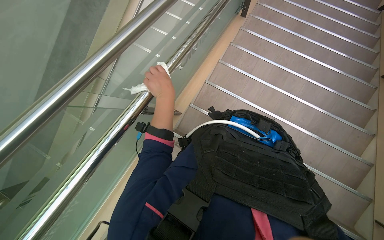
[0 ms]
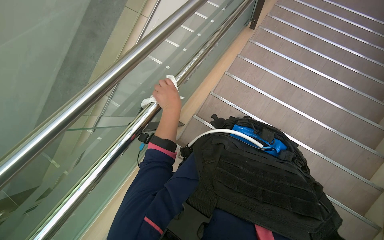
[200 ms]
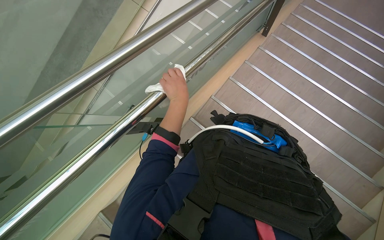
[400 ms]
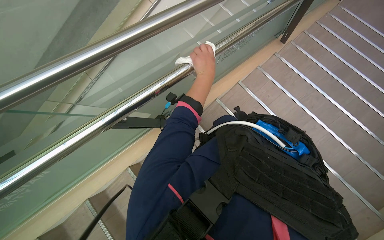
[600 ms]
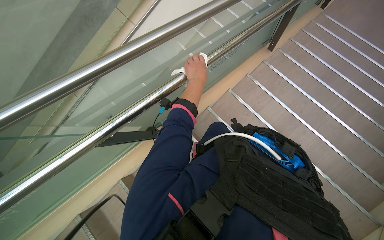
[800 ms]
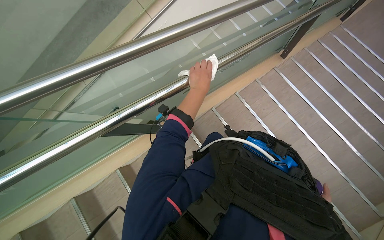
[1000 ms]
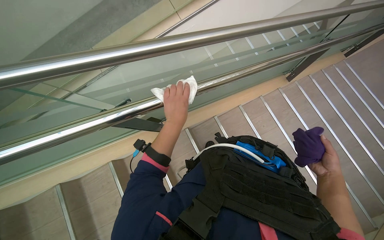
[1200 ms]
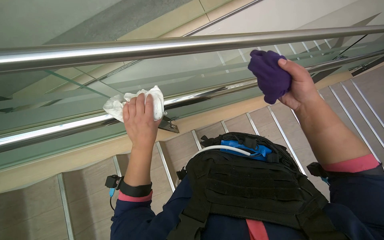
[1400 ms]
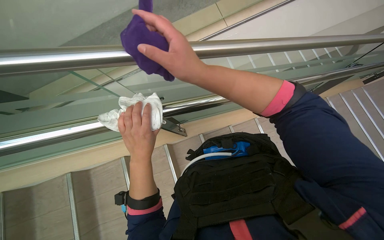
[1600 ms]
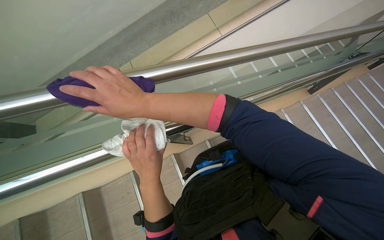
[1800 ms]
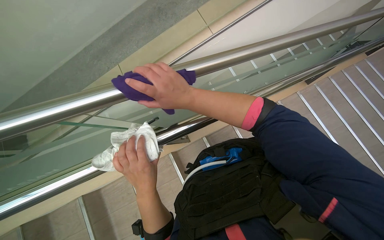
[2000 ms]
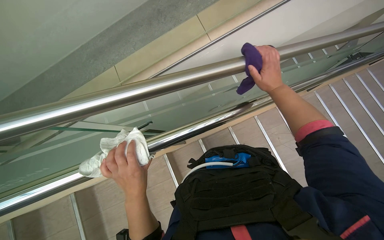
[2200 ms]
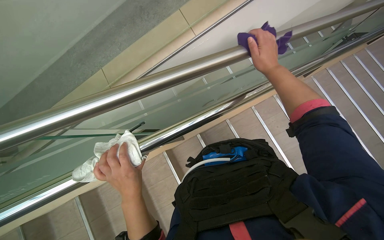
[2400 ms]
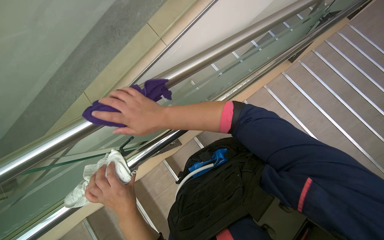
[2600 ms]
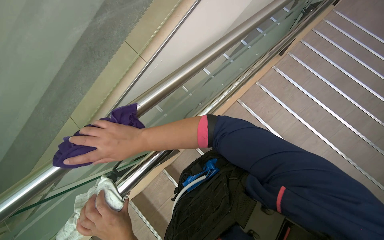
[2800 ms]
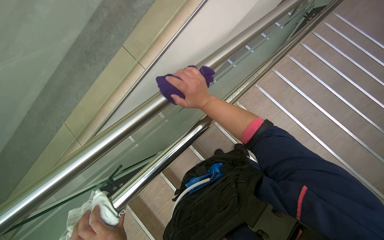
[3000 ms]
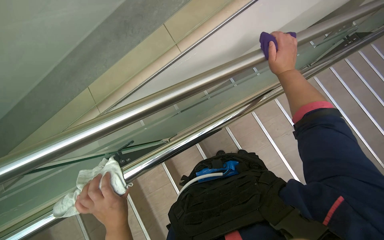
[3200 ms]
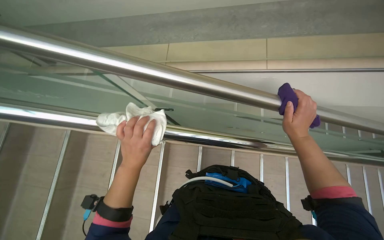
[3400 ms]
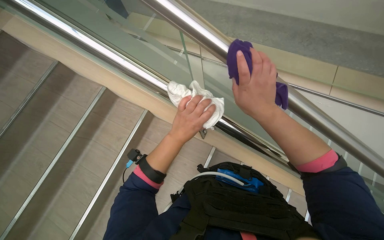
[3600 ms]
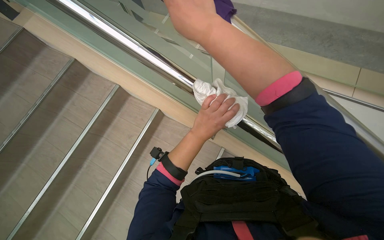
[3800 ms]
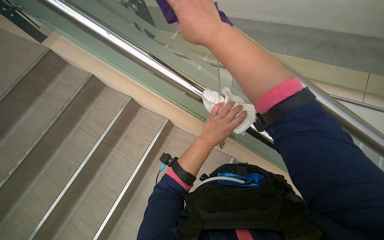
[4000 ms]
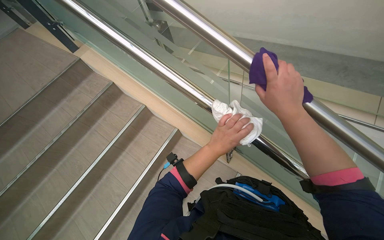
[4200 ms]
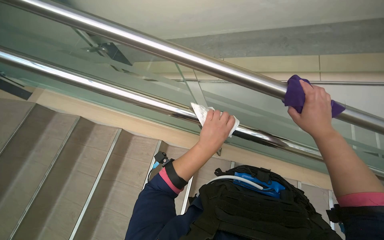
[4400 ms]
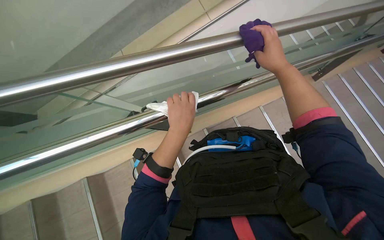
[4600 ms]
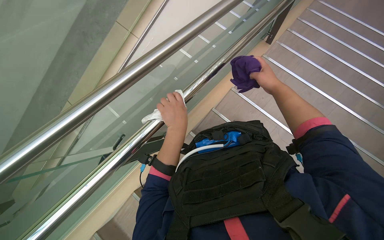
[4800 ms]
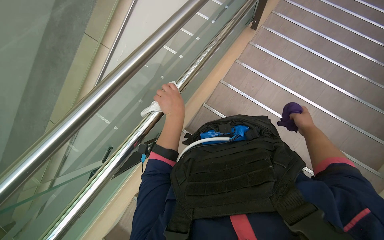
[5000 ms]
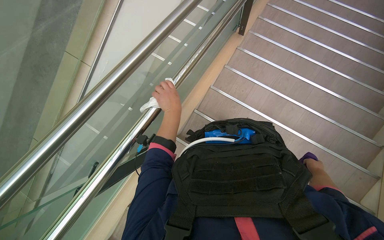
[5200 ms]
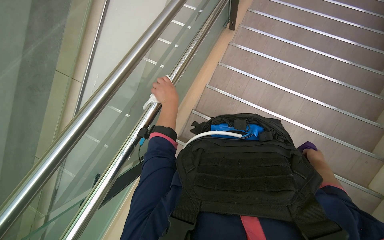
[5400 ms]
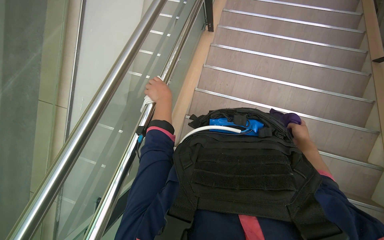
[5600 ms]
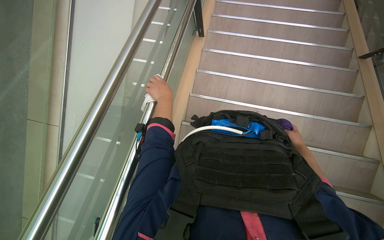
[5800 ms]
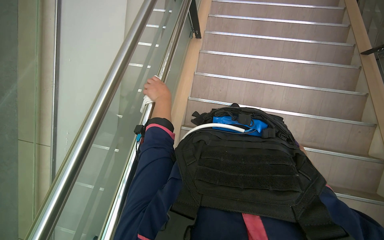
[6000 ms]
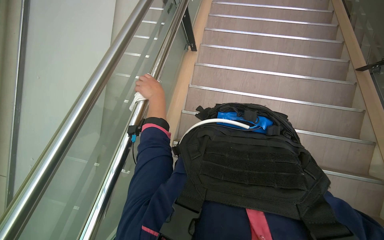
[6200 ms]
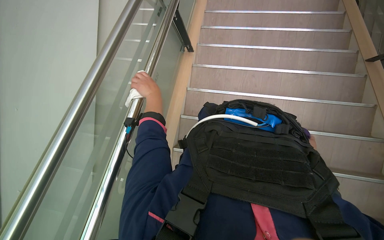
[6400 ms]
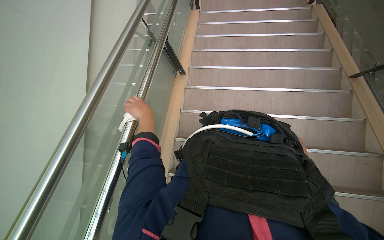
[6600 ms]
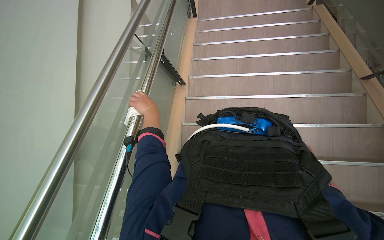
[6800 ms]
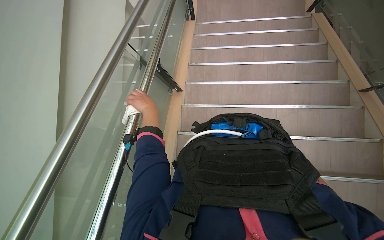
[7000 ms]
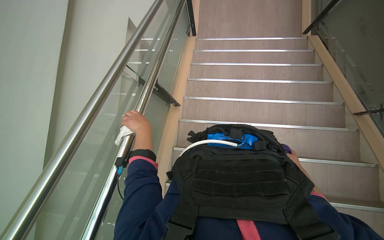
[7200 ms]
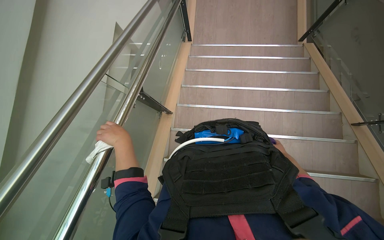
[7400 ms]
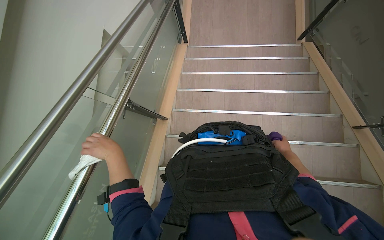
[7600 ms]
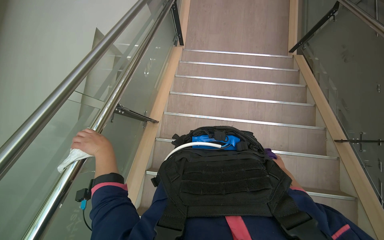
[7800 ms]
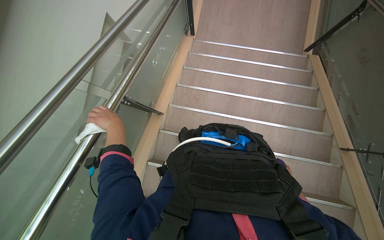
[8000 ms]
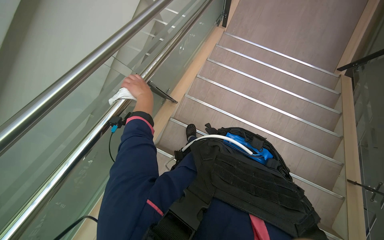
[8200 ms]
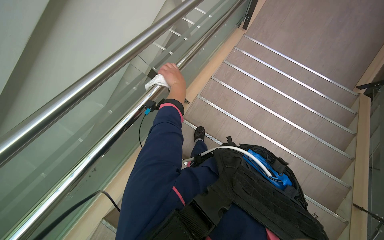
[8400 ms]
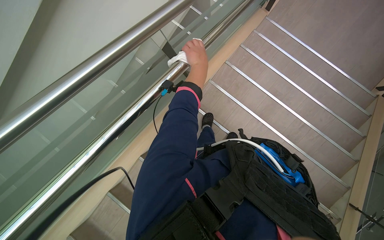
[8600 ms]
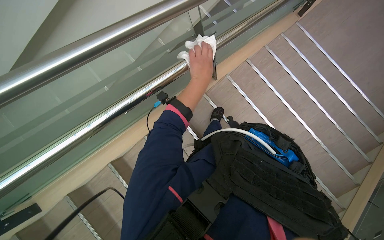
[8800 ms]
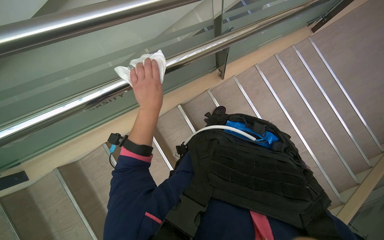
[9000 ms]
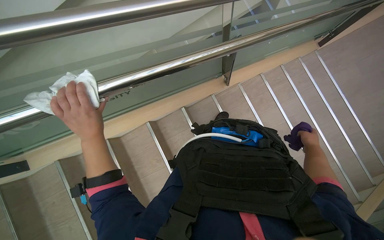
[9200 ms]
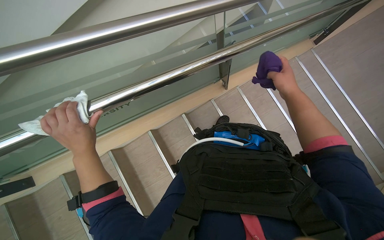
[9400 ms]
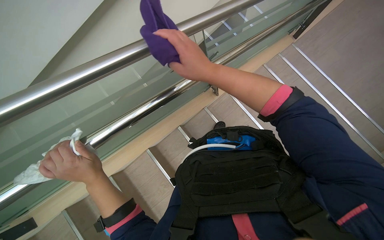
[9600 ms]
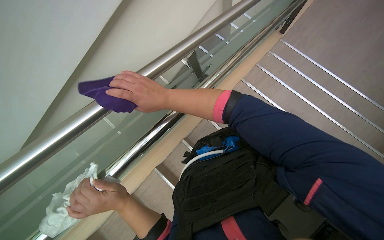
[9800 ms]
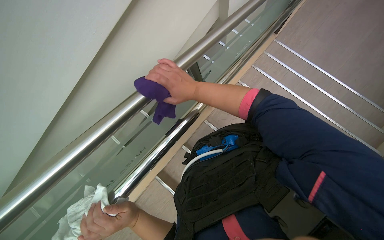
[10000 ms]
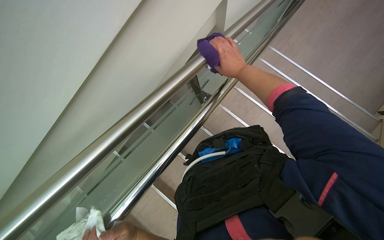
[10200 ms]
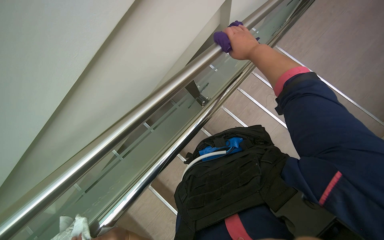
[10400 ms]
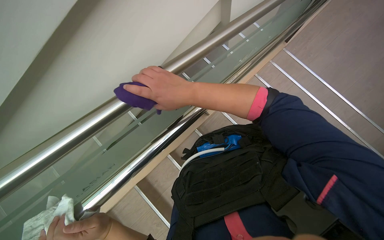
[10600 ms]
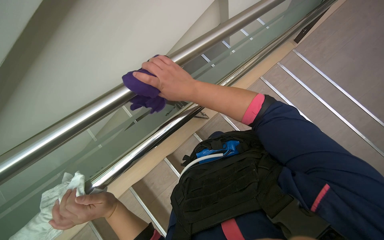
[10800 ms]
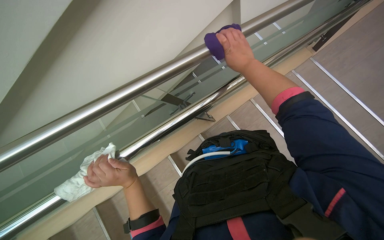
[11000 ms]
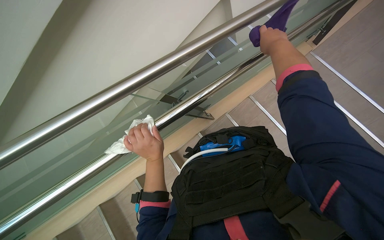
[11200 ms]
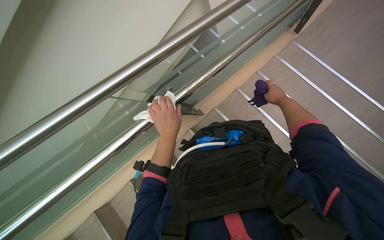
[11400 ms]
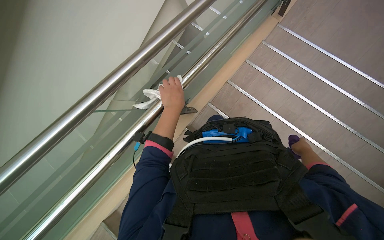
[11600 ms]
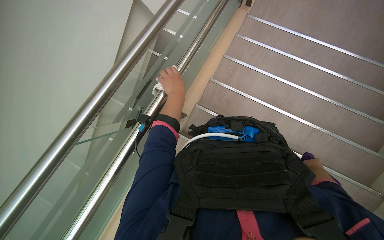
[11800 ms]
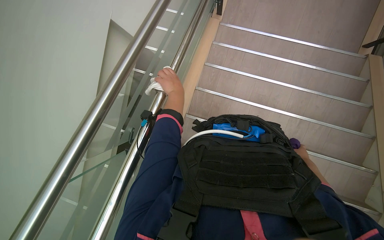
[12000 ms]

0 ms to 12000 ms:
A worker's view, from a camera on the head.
Job: wiping surfaces.
The whole recording: Wiping metal and glass railings. The worker wipes metal and glass railings with a white and purple cloth.
0 ms to 1600 ms: The scene turns roughly 35 degrees clockwise in the picture. The left hand moves down the picture and nearer to the camera, some 40 cm.
1600 ms to 3000 ms: The scene turns about 25 degrees counterclockwise in the picture.
3000 ms to 4400 ms: The scene rotates clockwise by approximately 30 degrees.
4400 ms to 6000 ms: The scene rotates counterclockwise by approximately 25 degrees. The left hand heads up the picture, farther from the camera and to the left, covering about 25 cm.
6000 ms to 7600 ms: The wearer looks about 25 degrees further upward.
7600 ms to 9000 ms: The camera pitches downward, by about 15 degrees. Everything in view rotates roughly 55 degrees clockwise.
9000 ms to 10400 ms: The view tips upward by roughly 15 degrees.
10400 ms to 12000 ms: The scene turns approximately 30 degrees counterclockwise in the picture.

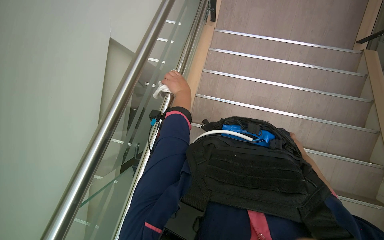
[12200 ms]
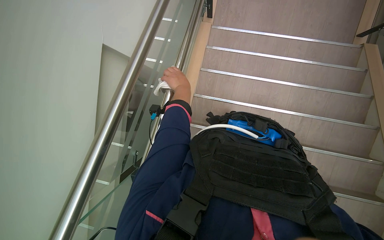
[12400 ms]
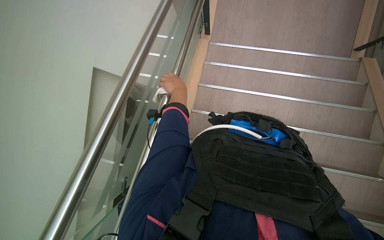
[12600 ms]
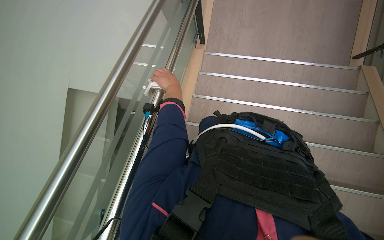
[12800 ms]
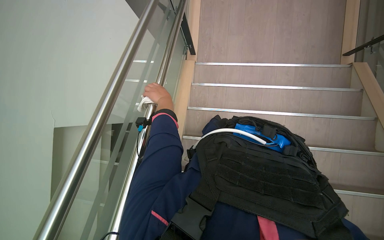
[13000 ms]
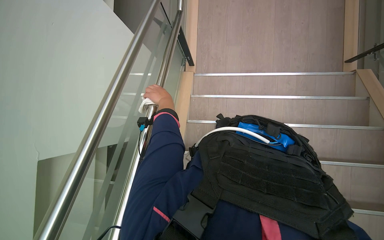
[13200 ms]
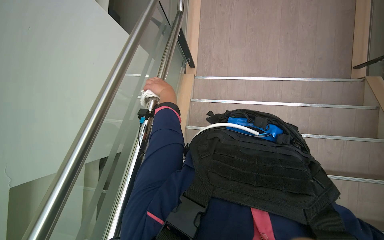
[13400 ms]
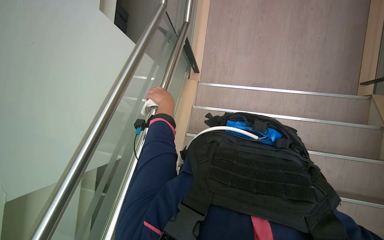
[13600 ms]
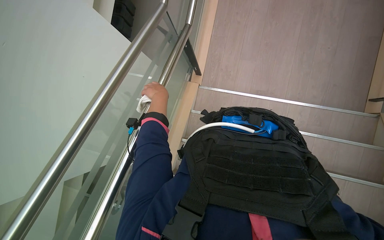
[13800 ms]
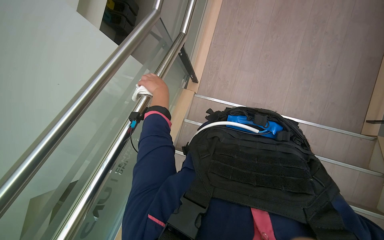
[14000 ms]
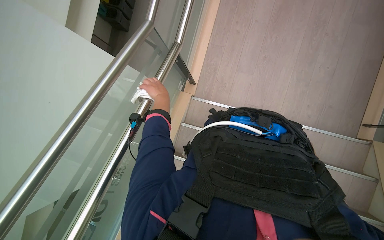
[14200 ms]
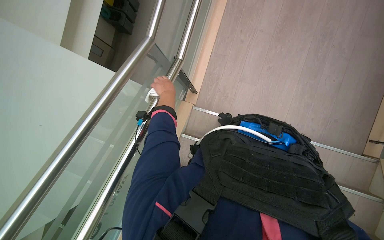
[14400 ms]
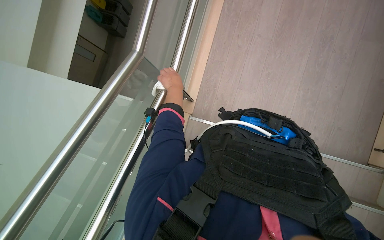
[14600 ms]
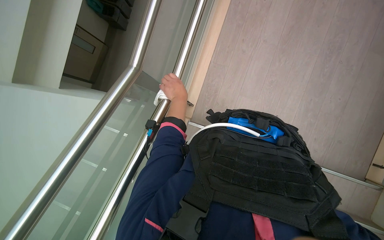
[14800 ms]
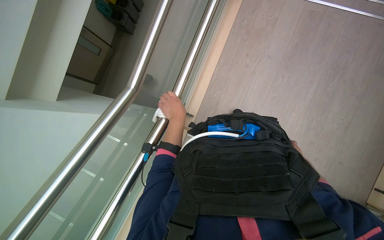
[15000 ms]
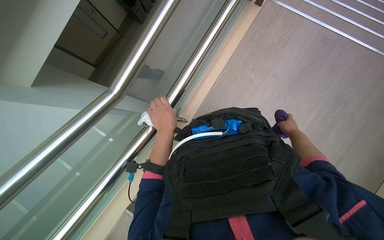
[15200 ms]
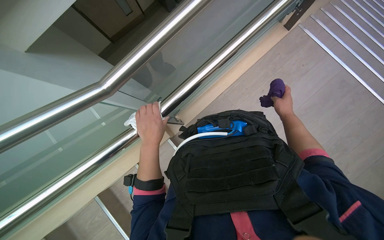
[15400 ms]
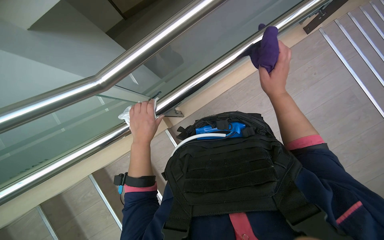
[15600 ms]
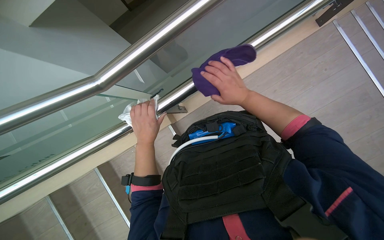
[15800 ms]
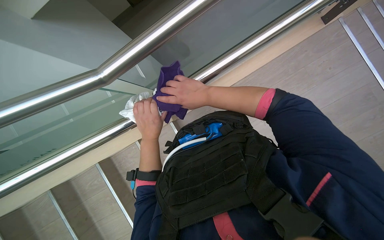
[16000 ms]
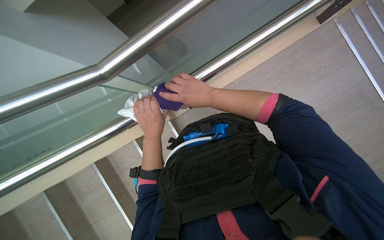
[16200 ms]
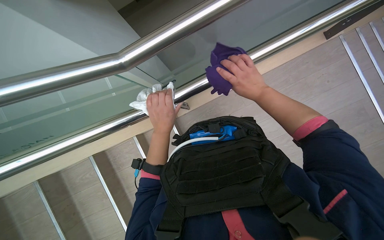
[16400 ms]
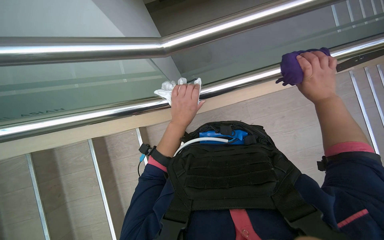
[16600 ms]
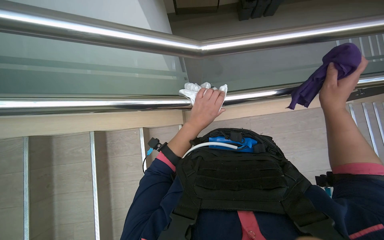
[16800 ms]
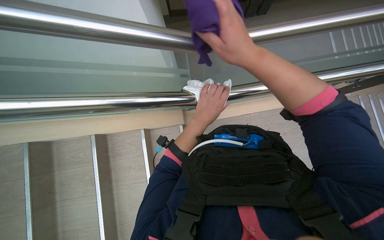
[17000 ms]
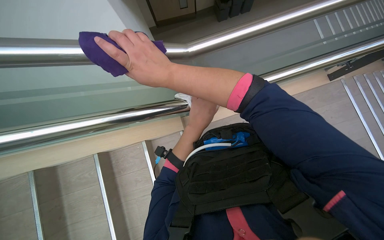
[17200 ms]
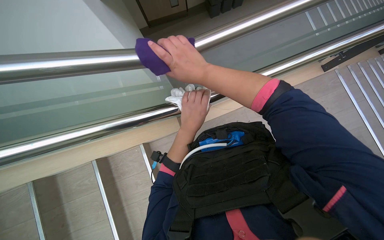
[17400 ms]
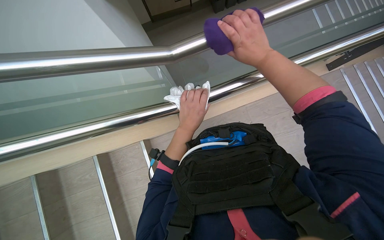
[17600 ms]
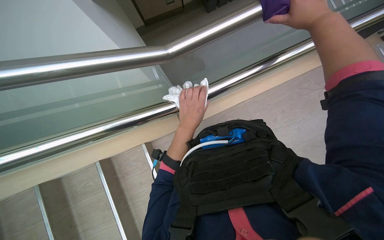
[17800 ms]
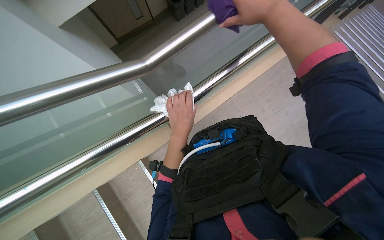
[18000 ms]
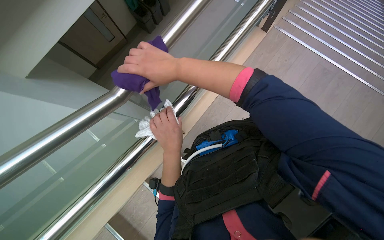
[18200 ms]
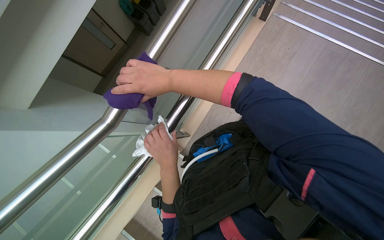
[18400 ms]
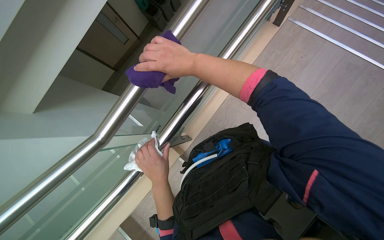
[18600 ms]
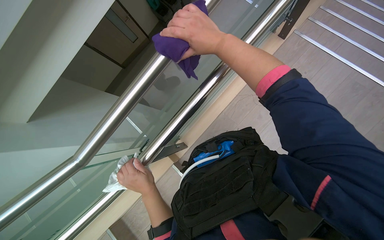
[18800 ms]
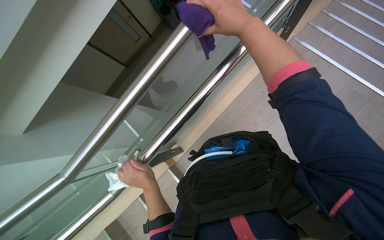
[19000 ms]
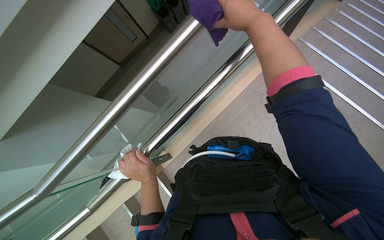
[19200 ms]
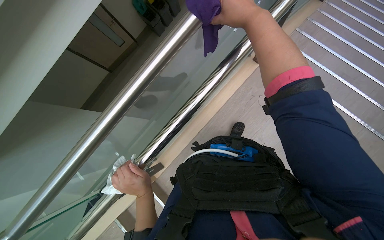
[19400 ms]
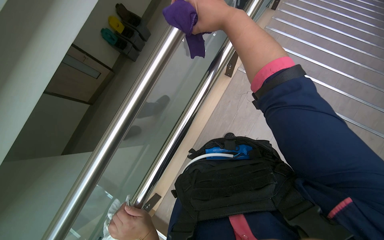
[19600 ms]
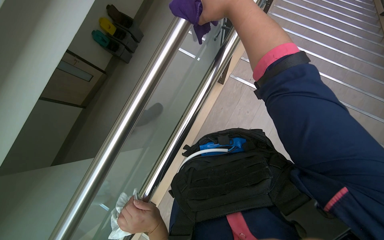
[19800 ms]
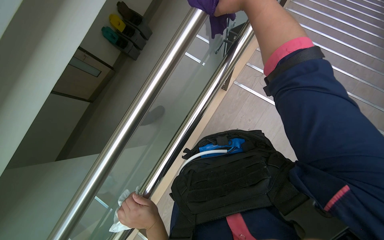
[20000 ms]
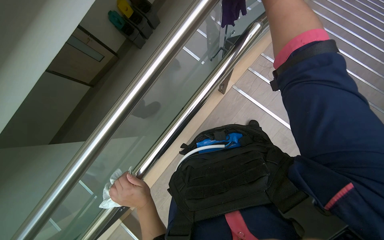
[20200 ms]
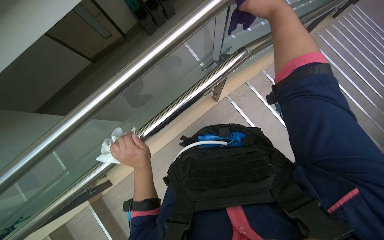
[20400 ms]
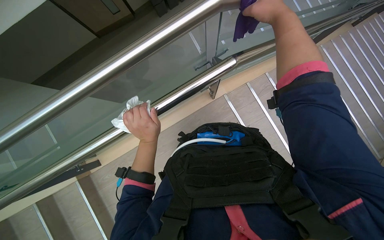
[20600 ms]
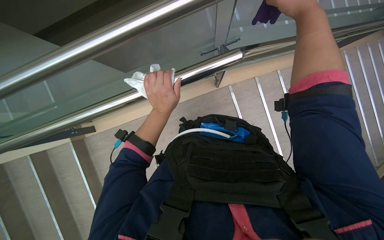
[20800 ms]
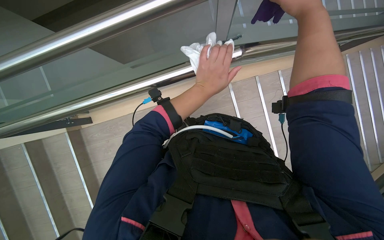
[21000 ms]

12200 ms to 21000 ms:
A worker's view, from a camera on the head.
Job: wiping surfaces.
The whole recording: Wiping metal and glass railings. The worker wipes metal and glass railings with a white and purple cloth.
12200 ms to 13600 ms: The wearer looks approximately 15 degrees further upward.
15200 ms to 16600 ms: The scene rotates clockwise by roughly 25 degrees. The right hand shifts about 30 cm up the picture and nearer to the camera, and reaches about 35 cm to the left, then returns.
18000 ms to 19600 ms: The camera travels some 50 cm.
19600 ms to 21000 ms: The camera pitches downward, by roughly 15 degrees. The scene rotates clockwise by some 40 degrees.
